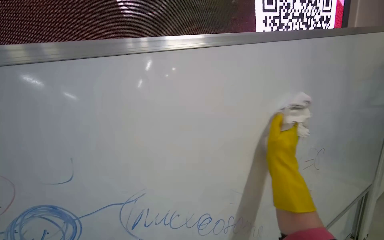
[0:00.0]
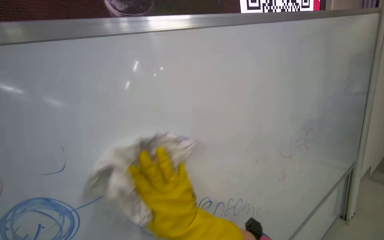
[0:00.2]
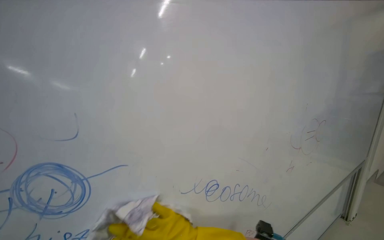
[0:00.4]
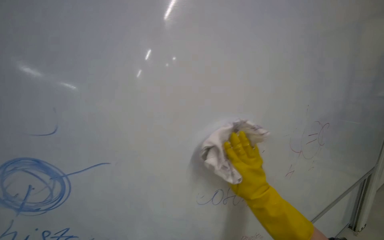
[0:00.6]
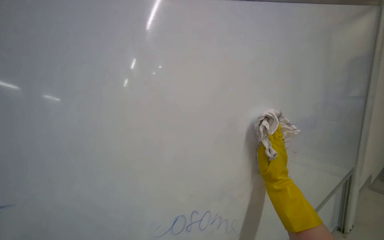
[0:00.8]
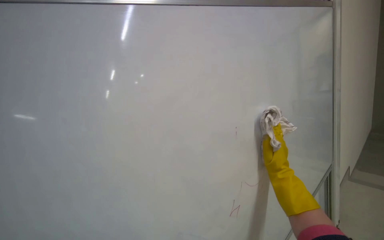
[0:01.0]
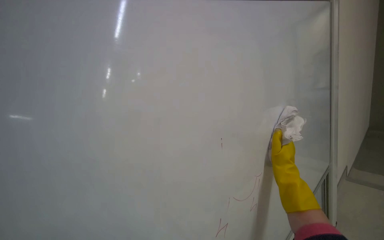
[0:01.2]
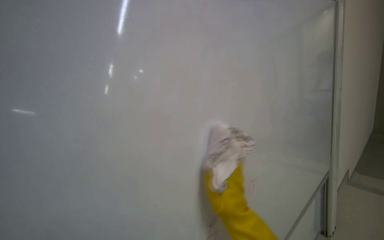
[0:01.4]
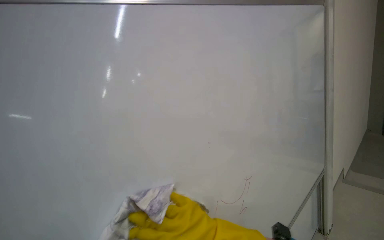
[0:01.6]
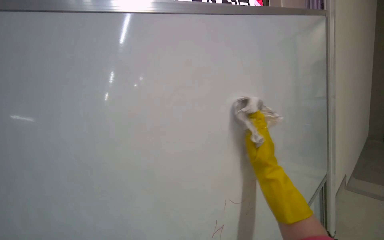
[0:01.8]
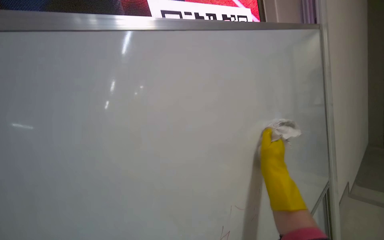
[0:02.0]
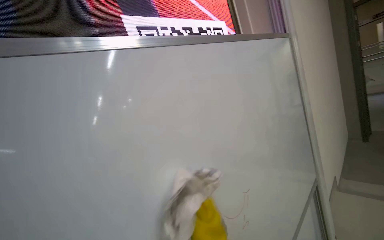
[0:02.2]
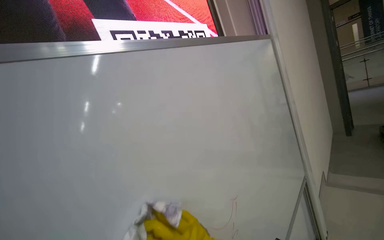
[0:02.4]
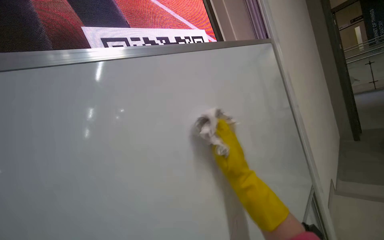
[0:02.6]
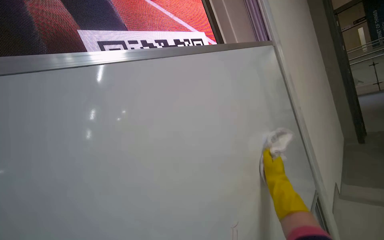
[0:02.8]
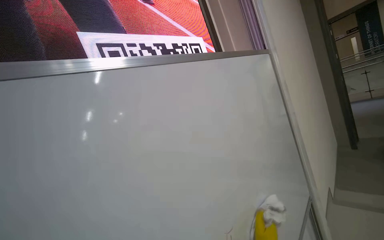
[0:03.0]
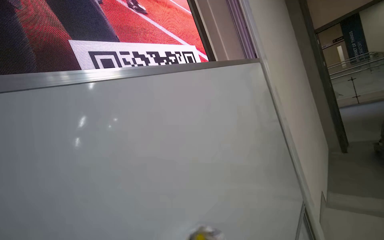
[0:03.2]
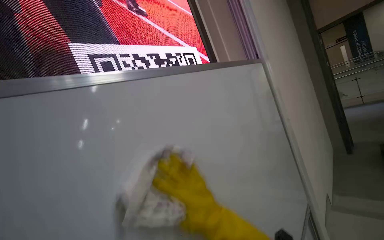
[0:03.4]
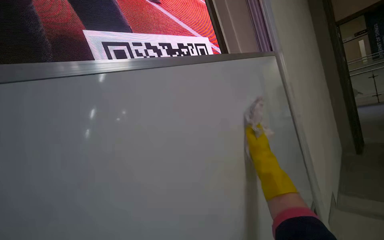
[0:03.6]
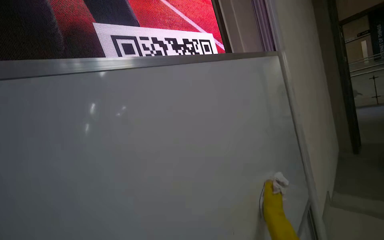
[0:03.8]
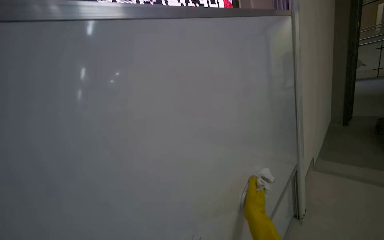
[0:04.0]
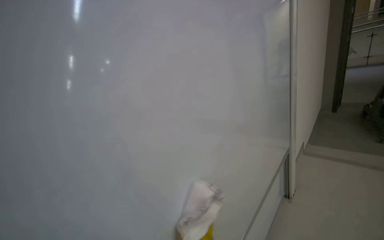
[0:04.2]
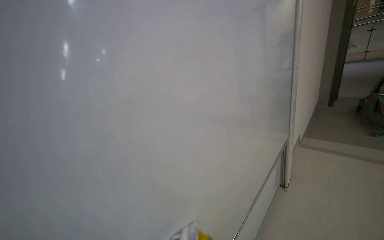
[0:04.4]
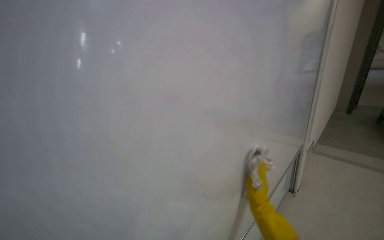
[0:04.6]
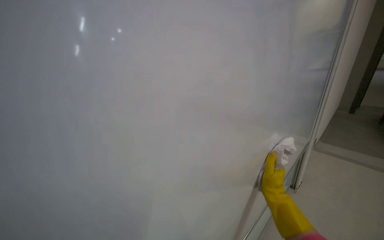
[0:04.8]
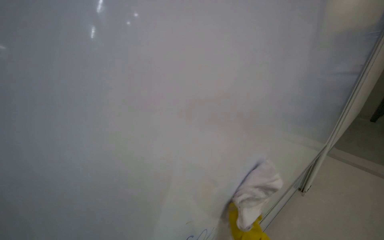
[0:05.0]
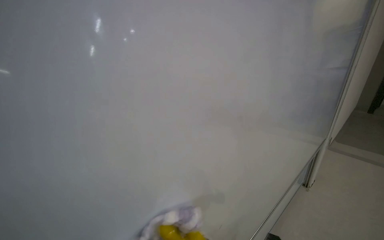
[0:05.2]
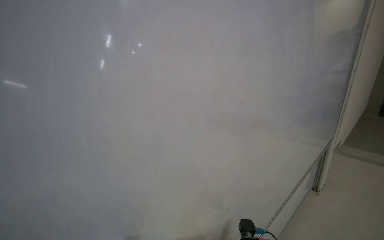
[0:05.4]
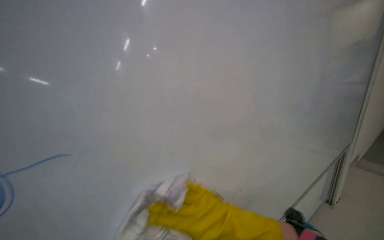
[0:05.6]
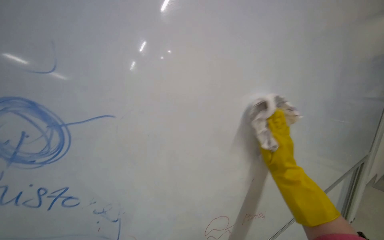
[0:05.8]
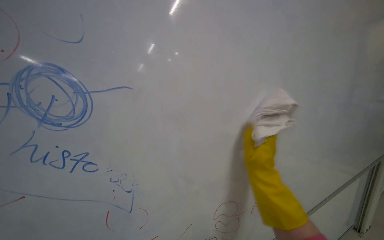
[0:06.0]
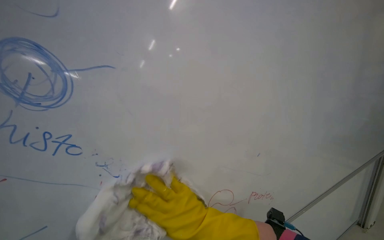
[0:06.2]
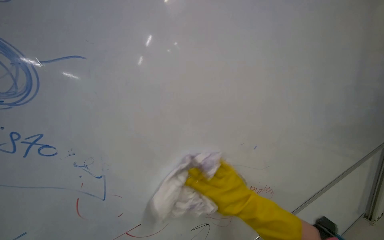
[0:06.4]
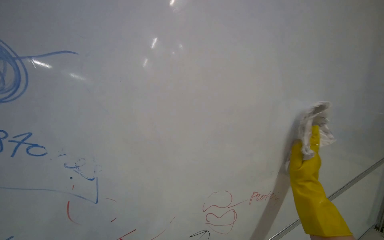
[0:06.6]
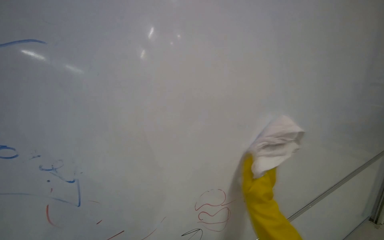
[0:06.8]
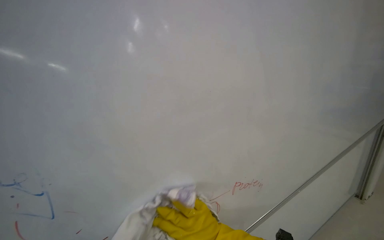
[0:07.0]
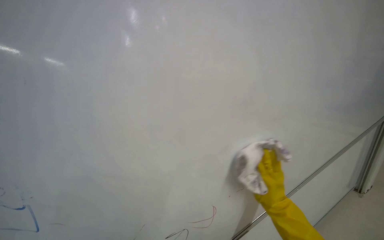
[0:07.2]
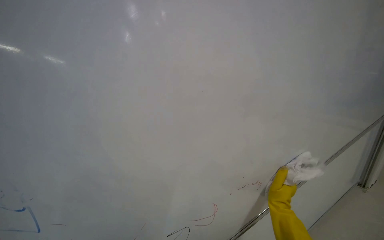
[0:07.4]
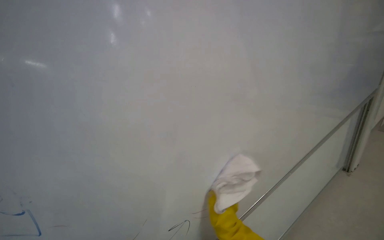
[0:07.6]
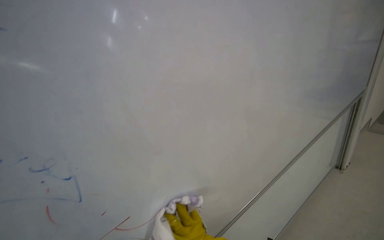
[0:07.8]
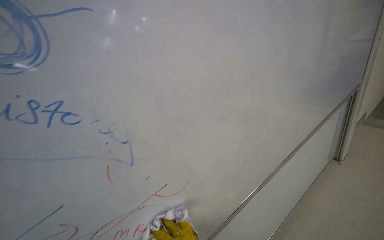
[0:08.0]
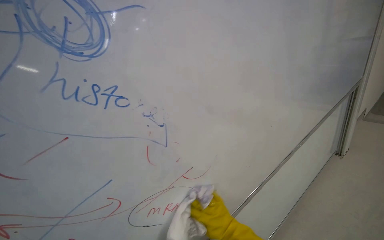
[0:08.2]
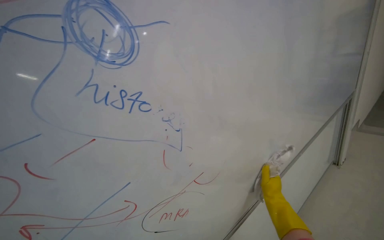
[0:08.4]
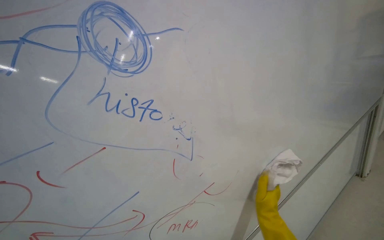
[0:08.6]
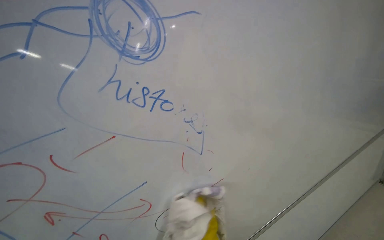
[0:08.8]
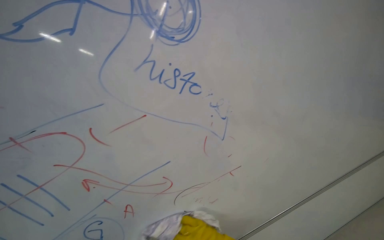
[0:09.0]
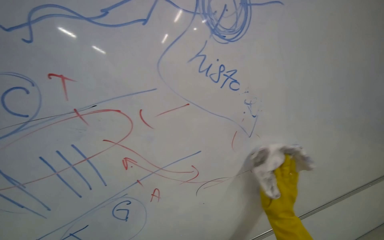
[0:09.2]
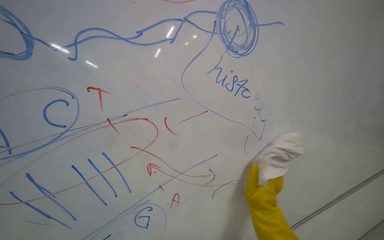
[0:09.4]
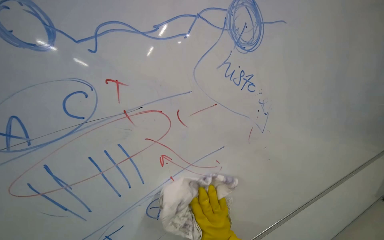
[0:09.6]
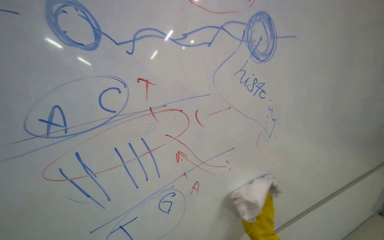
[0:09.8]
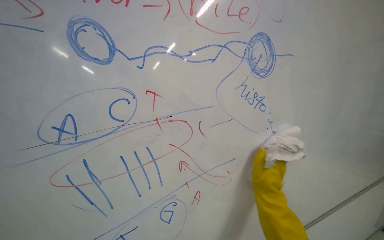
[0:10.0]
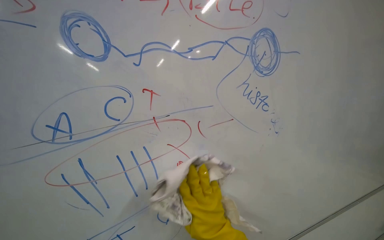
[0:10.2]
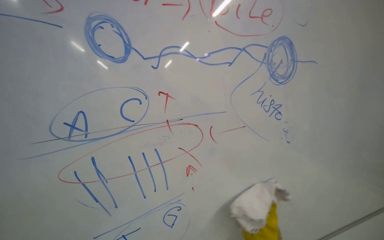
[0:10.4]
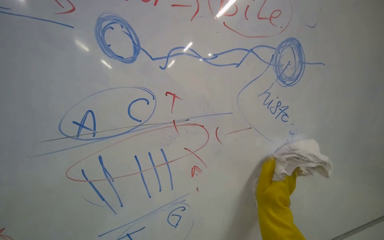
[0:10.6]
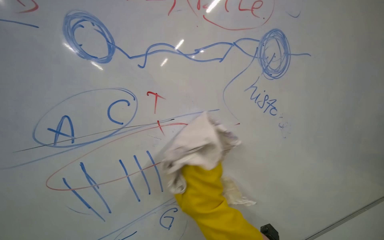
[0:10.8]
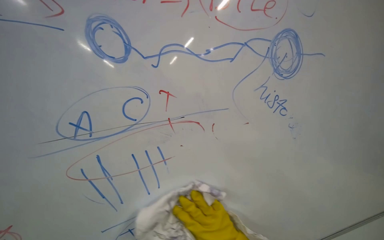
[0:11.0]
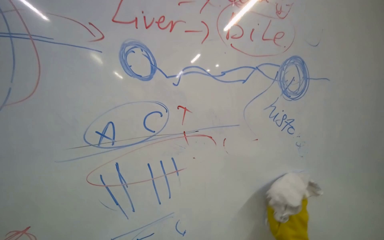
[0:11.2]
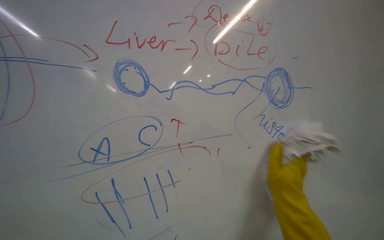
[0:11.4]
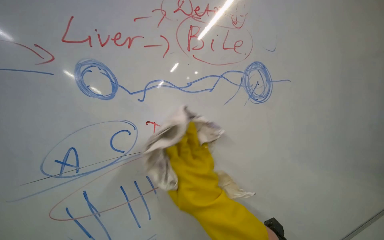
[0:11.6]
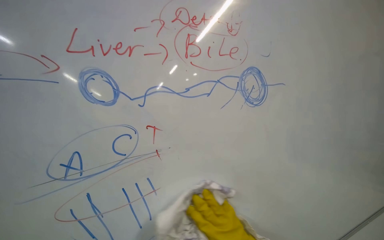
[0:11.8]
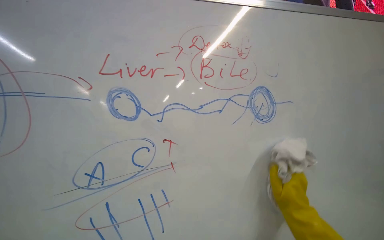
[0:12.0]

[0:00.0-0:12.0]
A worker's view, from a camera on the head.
Job: wiping surfaces.
The whole recording: Wiping whiteboard. The worker wipes the whiteboard clean with a cloth.
3.0 to 4.4 s: The view tilts some 20 degrees downward.
10.4 to 12.0 s: The camera pitches upward, by some 15 degrees.

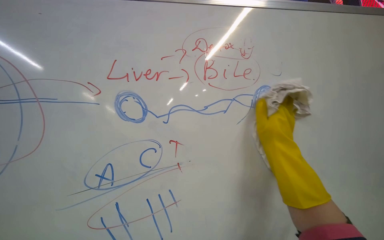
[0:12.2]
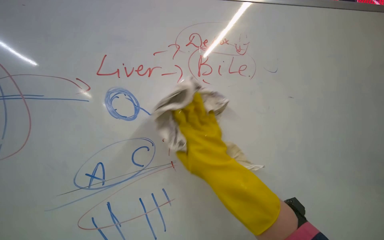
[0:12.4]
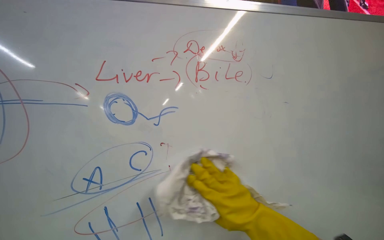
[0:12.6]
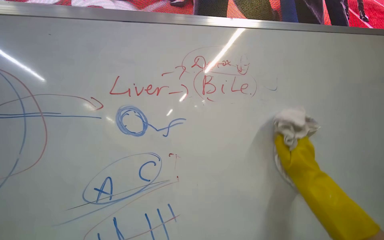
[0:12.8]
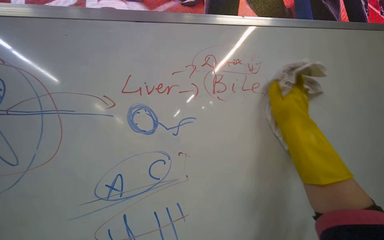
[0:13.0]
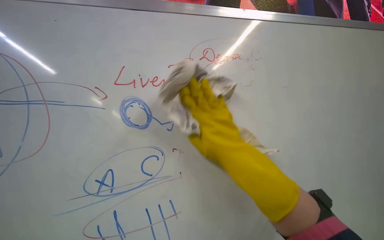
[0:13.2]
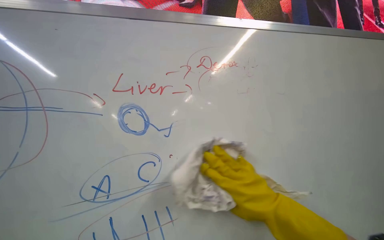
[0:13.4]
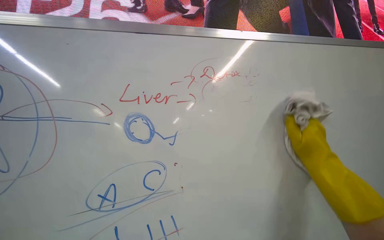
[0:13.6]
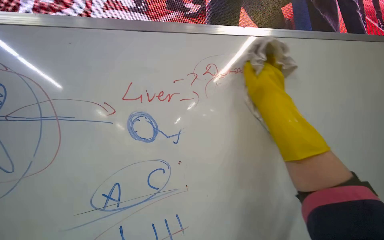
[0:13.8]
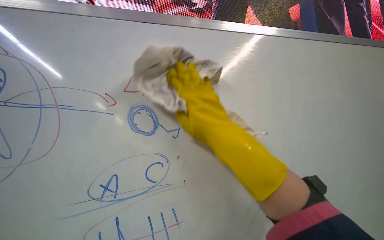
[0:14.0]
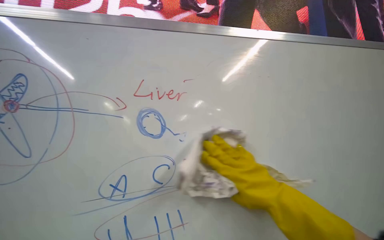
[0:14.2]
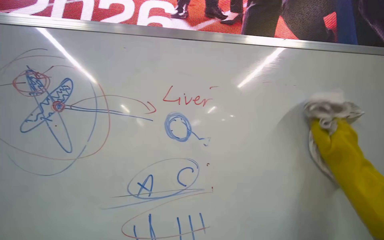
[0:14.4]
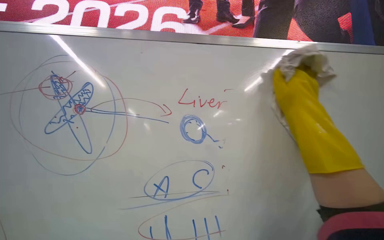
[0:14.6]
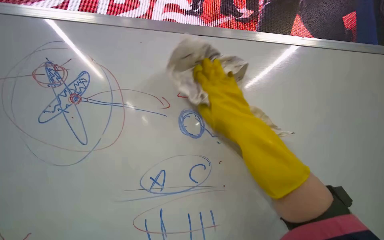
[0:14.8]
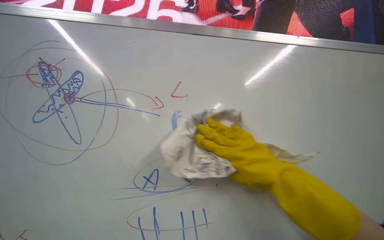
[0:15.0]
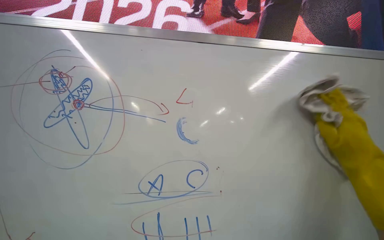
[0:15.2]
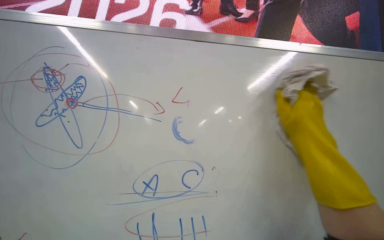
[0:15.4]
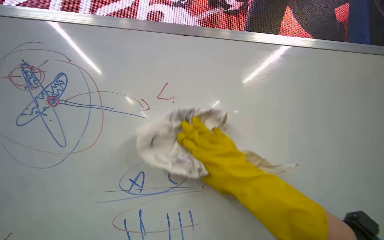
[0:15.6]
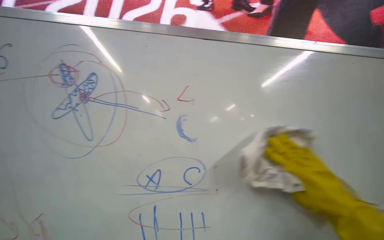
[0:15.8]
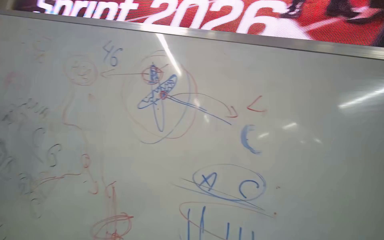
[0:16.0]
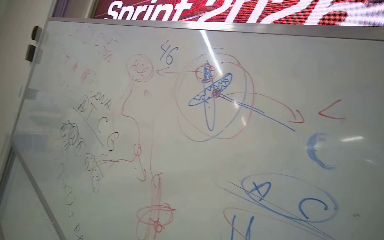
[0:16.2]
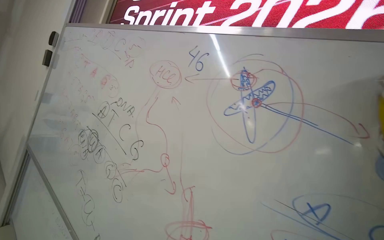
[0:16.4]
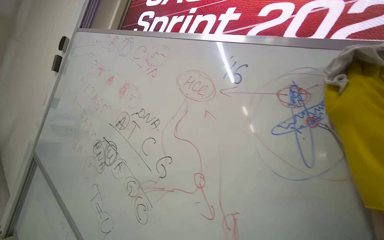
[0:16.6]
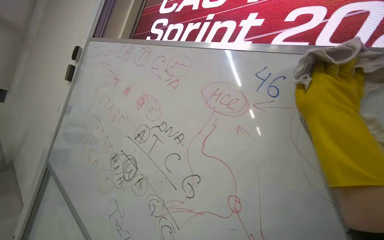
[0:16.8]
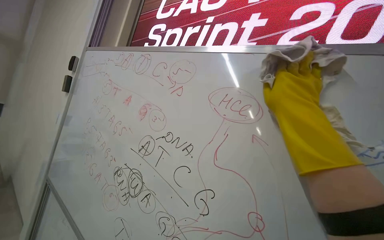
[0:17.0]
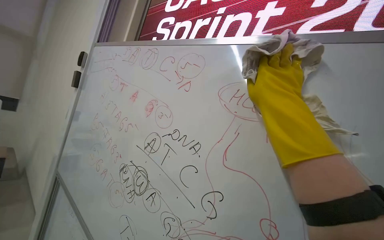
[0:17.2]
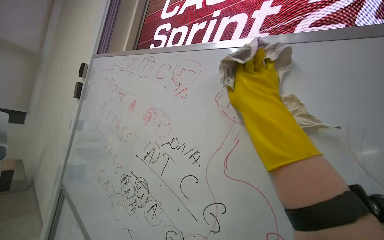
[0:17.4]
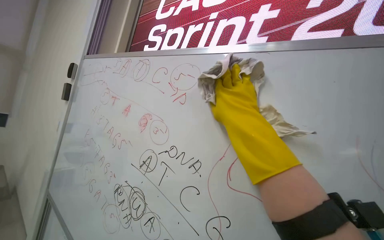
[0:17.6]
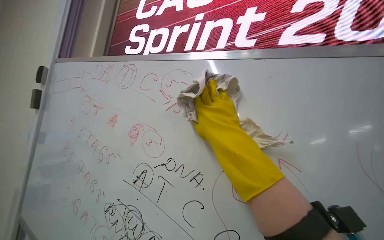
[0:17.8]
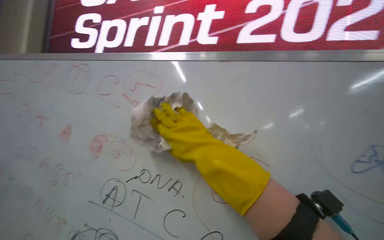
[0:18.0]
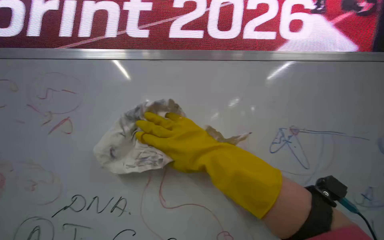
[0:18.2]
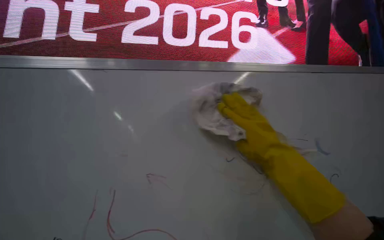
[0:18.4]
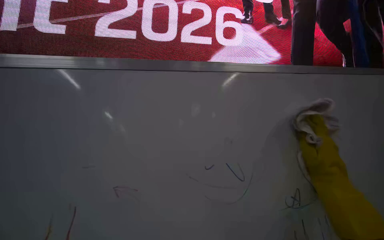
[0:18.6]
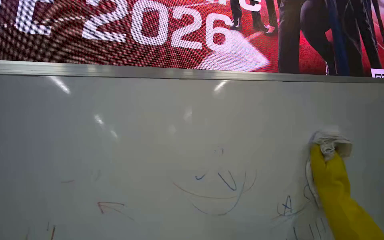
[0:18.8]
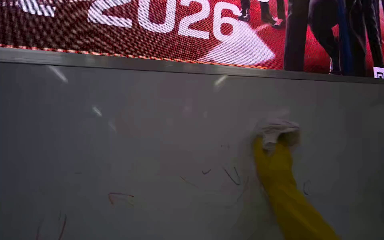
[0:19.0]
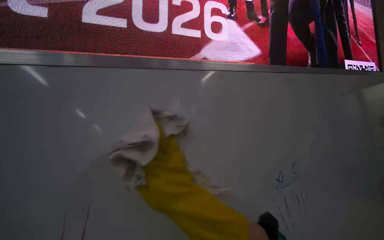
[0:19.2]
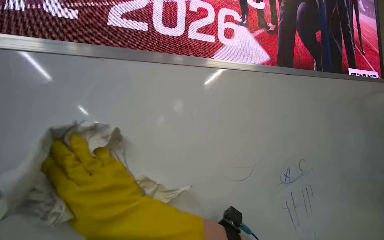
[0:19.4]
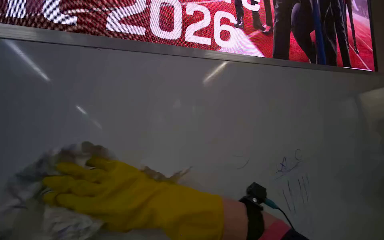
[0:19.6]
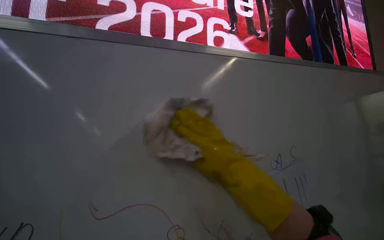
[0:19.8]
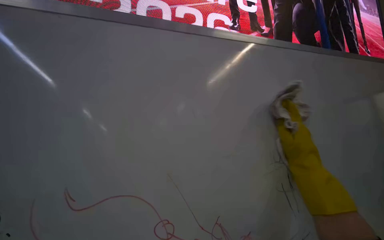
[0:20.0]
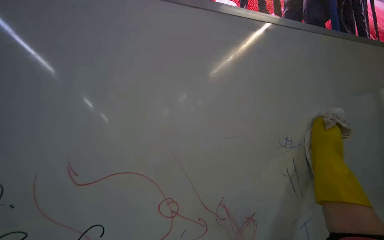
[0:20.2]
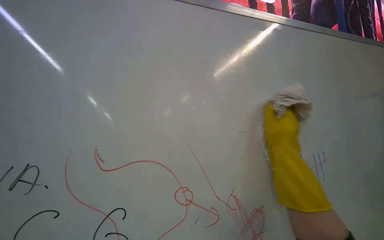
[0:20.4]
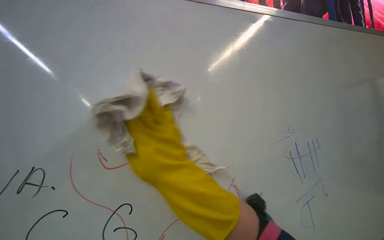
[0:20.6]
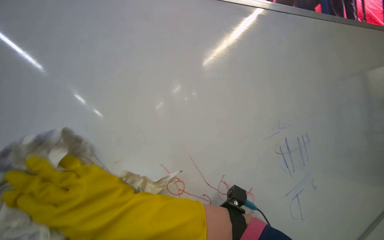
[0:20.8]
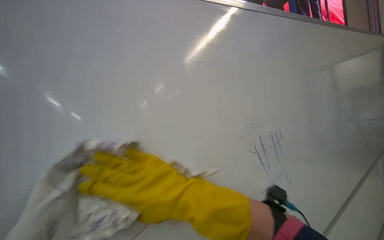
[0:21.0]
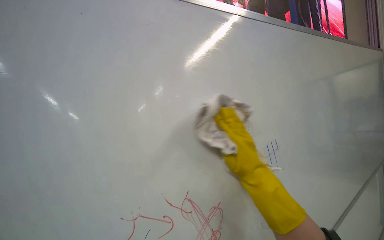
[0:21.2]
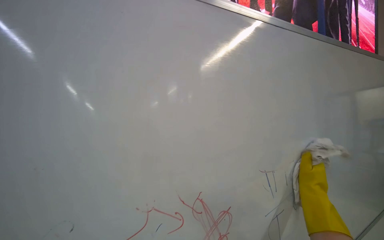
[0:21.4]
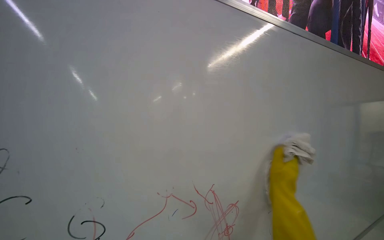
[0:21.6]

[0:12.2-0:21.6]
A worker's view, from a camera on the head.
Job: wiping surfaces.
The whole recording: Wiping whiteboard. The worker wipes the whiteboard clean with a cloth.
12.2 to 13.8 s: The right hand travels up the picture by about 20 cm, and moves roughly 20 cm to the right and comes back.
15.4 to 17.0 s: The camera travels roughly 40 cm. The head turns to the left by about 40 degrees.
17.0 to 18.4 s: The head rotates roughly 50 degrees to the right.
18.4 to 20.0 s: The right hand moves left and right over roughly 40 cm, changing direction 2 times.
20.0 to 21.6 s: The right hand swings left and right, about 40 cm each way, with 2 reversals.
